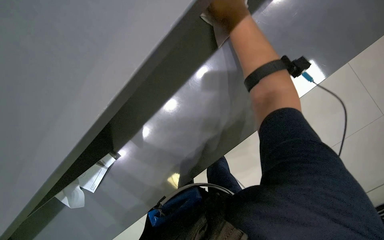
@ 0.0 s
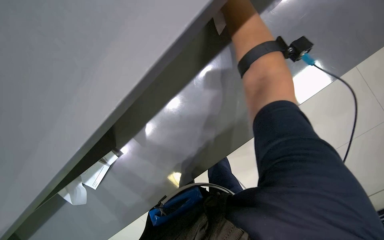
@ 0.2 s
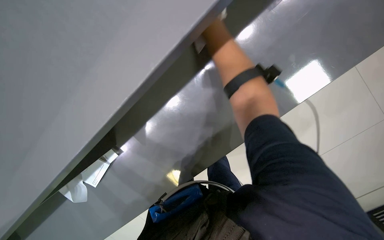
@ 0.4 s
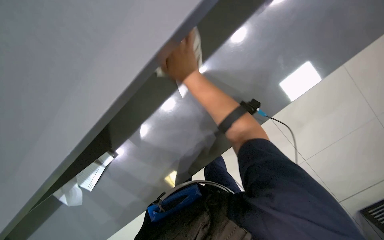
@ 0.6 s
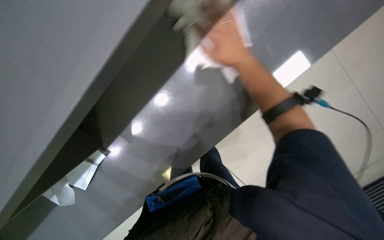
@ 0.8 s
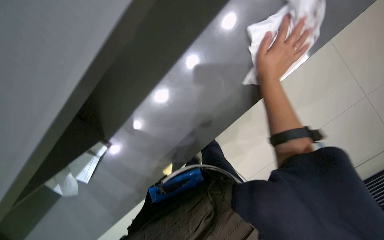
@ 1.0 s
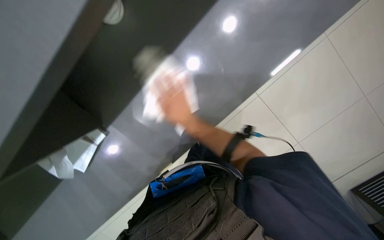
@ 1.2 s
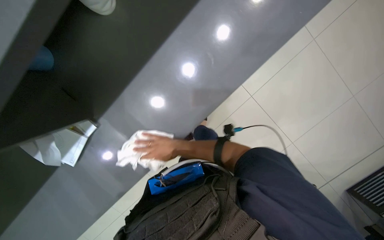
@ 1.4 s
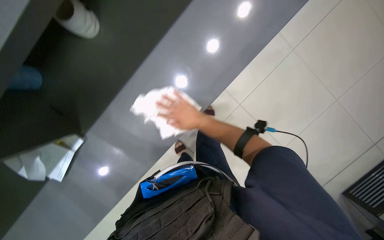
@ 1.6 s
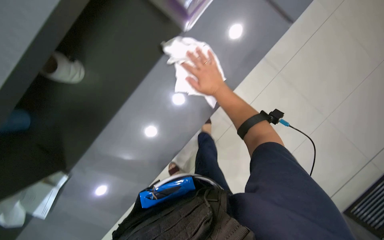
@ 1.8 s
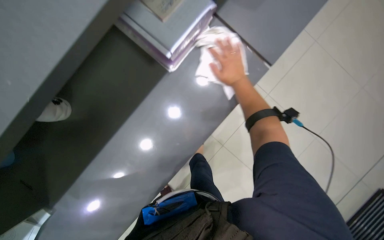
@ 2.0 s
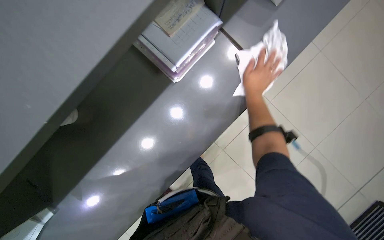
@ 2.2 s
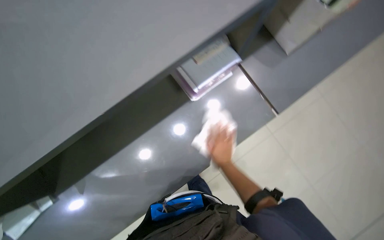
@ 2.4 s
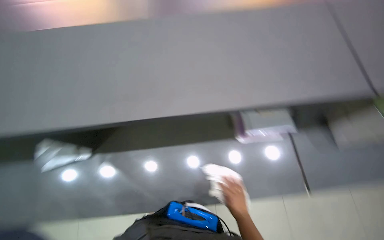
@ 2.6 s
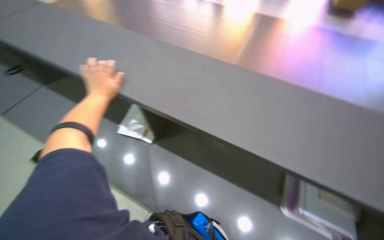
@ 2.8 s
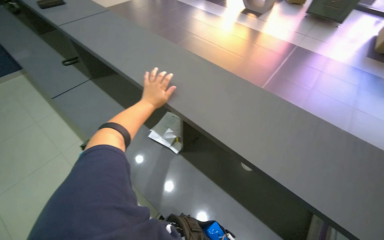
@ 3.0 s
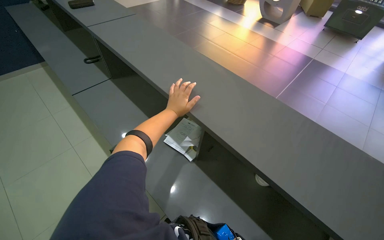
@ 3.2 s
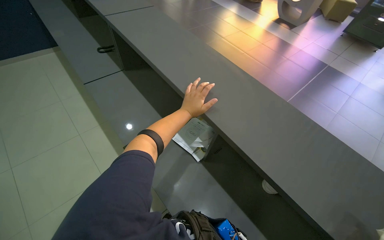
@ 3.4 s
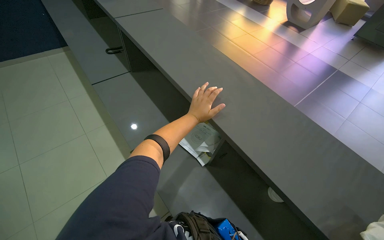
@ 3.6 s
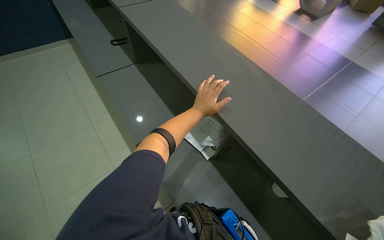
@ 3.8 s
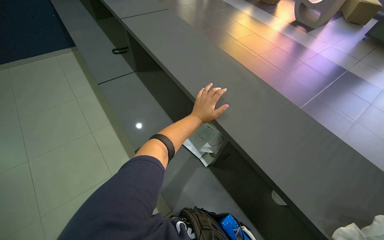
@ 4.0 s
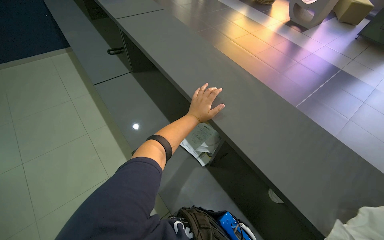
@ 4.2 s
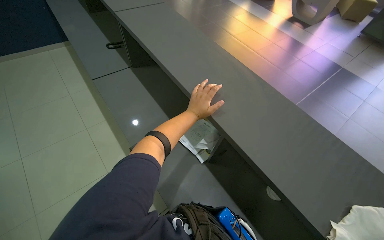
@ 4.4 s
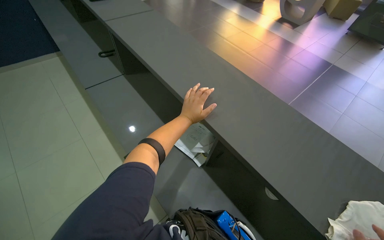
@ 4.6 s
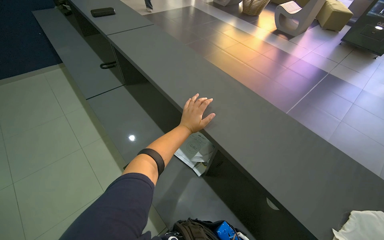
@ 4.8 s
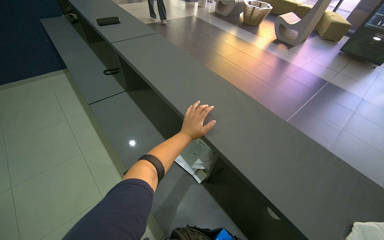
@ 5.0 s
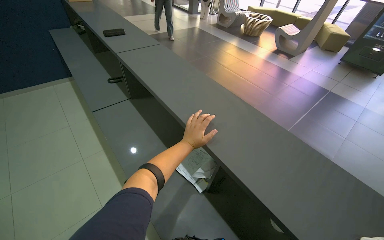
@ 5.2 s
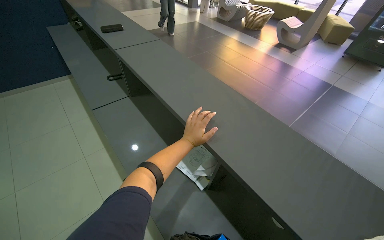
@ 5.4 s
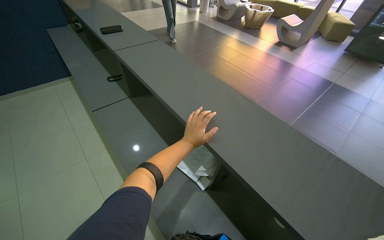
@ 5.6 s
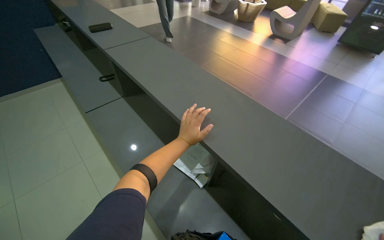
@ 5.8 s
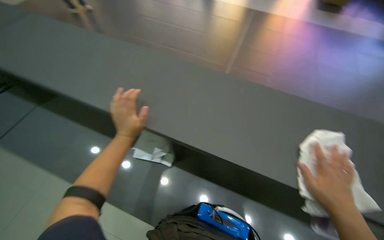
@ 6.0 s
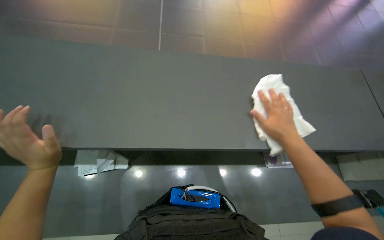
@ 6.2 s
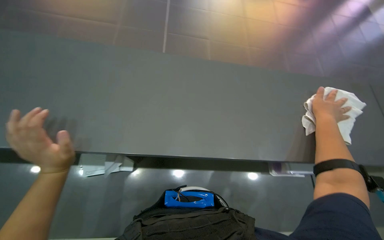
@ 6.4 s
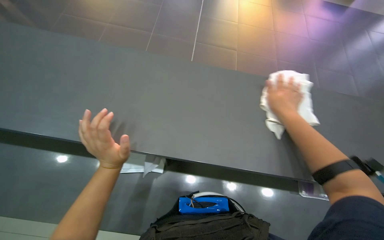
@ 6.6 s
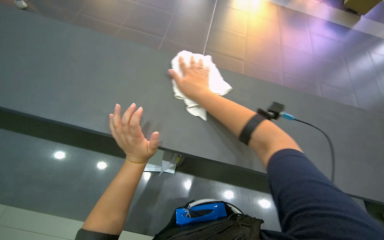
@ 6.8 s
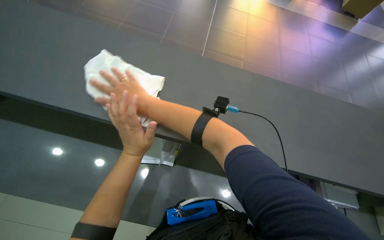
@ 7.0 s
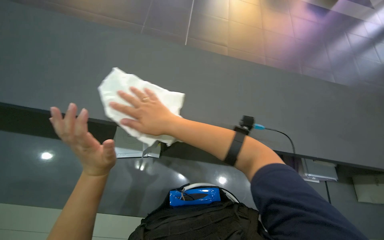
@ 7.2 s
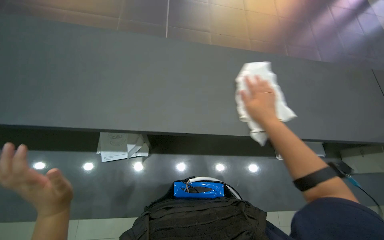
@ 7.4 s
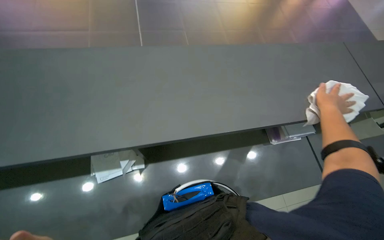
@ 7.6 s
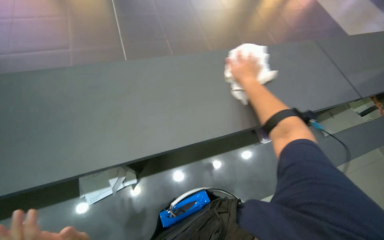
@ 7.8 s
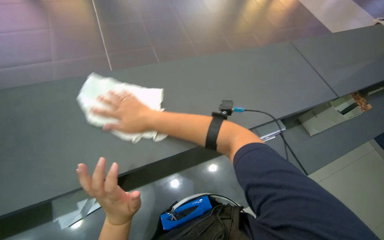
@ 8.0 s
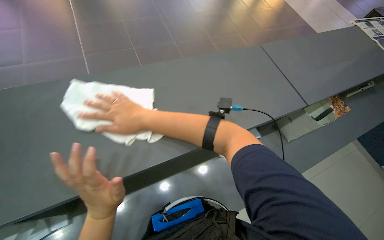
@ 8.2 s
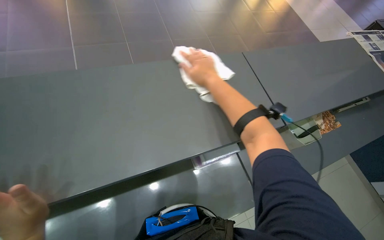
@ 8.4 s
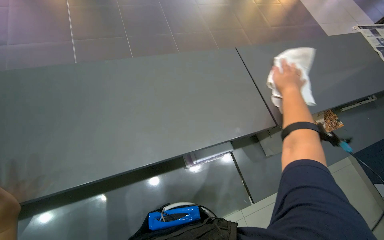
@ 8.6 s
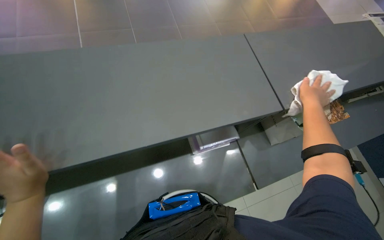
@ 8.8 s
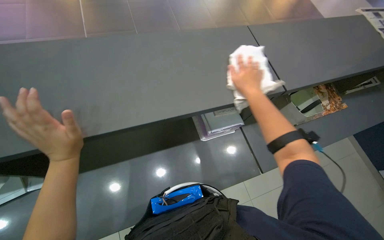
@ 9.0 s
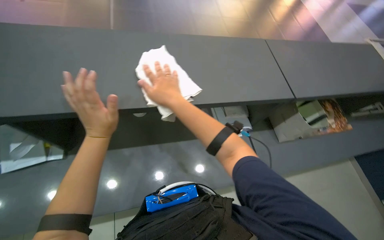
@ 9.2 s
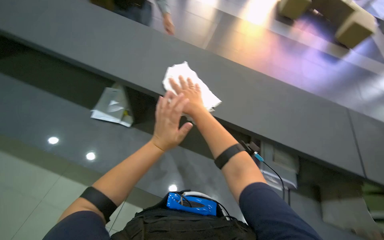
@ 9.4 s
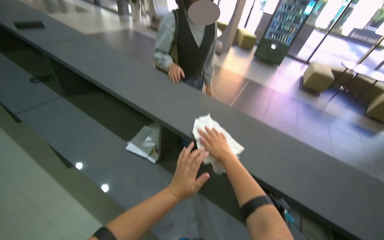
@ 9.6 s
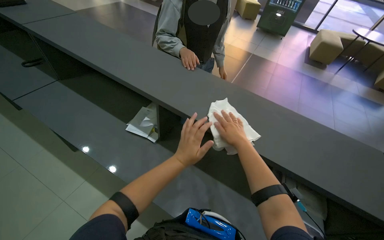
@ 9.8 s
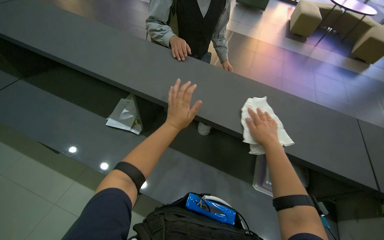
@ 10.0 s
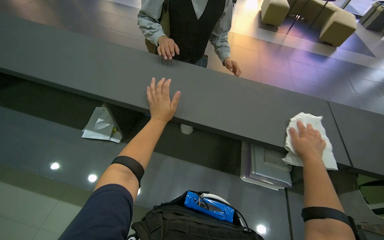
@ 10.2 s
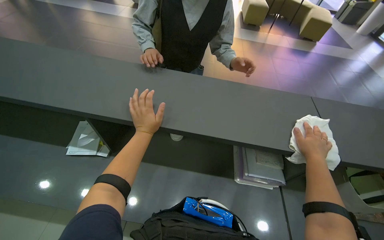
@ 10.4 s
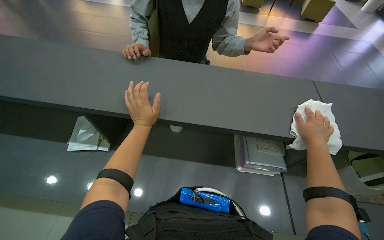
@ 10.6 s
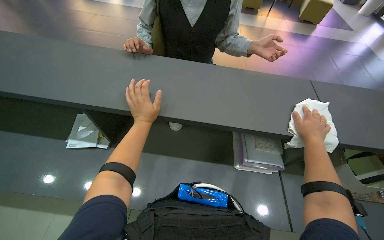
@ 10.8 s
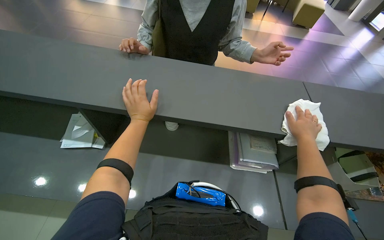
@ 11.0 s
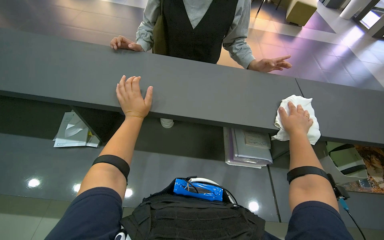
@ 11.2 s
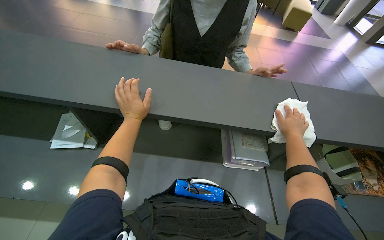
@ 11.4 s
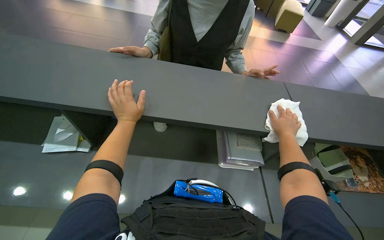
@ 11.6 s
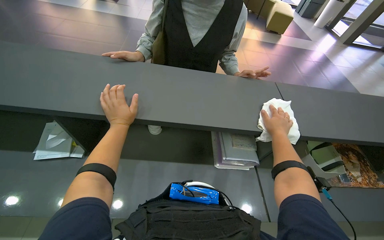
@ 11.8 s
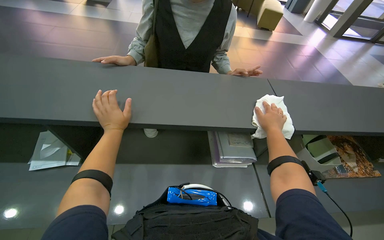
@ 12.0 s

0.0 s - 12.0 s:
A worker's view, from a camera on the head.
Job: wiping surfaces.
The whole recording: Wiping office surfaces and chairs. The worker wipes various office surfaces, including desks and chairs, with a cloth.
1.6 s - 3.0 s: The head rotates about 45 degrees to the left. The view tilts approximately 20 degrees upward.
4.4 s - 6.0 s: The head turns to the right by approximately 30 degrees.
7.6 s - 9.0 s: The right hand goes left and right, about 50 cm each way, reversing 2 times.
10.4 s - 12.0 s: The hands stay close to where they were, moving slightly.

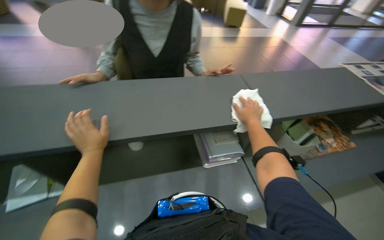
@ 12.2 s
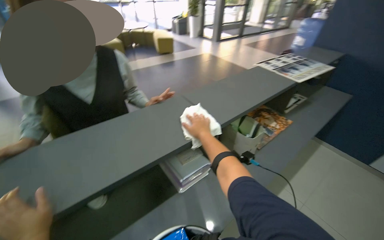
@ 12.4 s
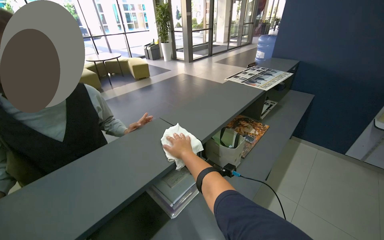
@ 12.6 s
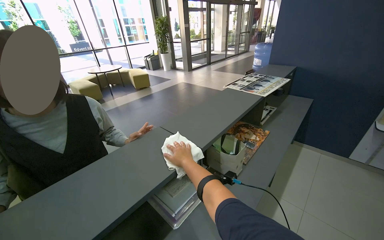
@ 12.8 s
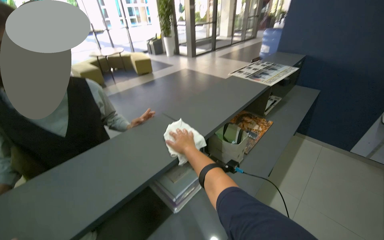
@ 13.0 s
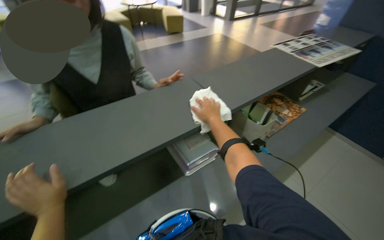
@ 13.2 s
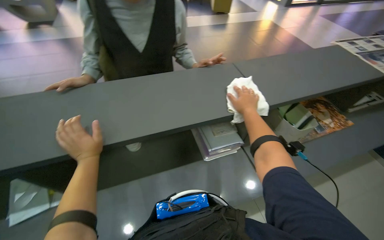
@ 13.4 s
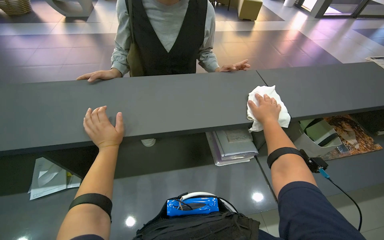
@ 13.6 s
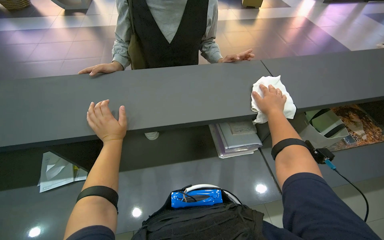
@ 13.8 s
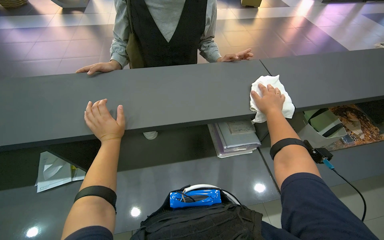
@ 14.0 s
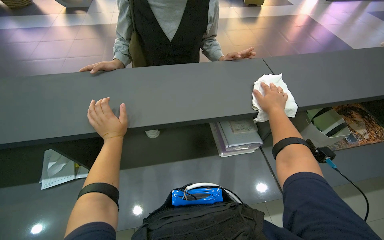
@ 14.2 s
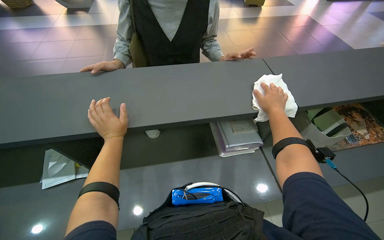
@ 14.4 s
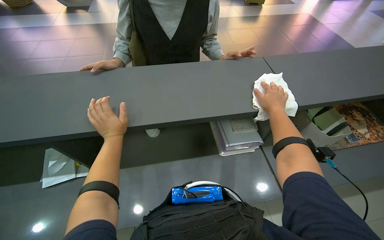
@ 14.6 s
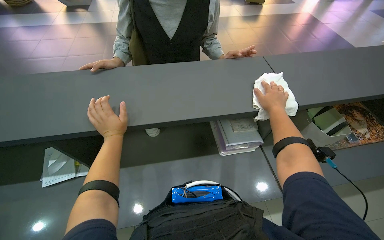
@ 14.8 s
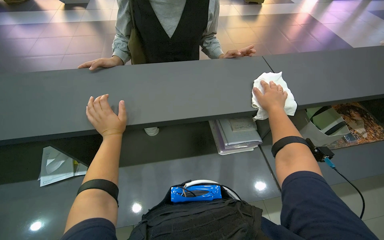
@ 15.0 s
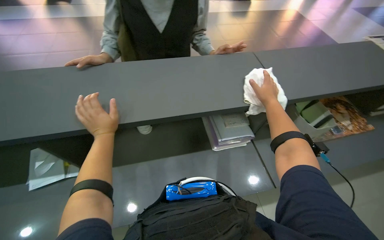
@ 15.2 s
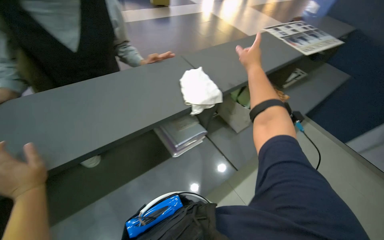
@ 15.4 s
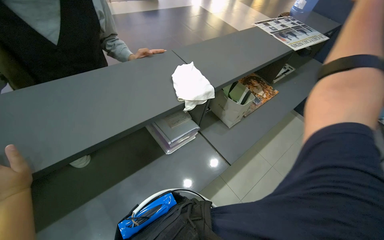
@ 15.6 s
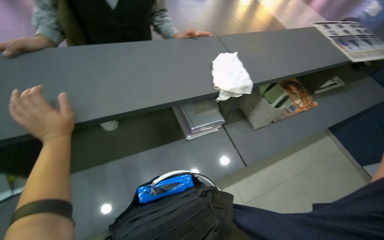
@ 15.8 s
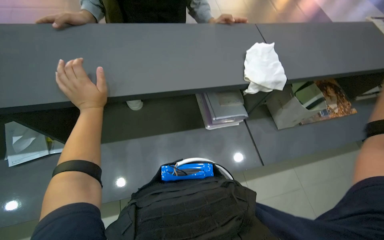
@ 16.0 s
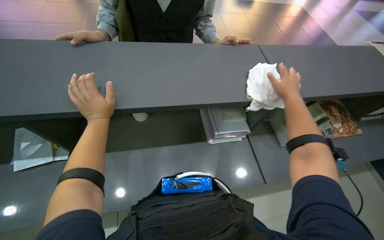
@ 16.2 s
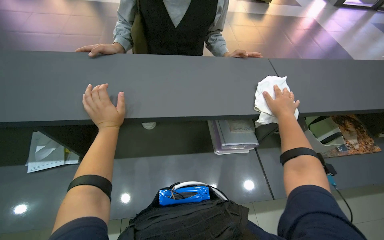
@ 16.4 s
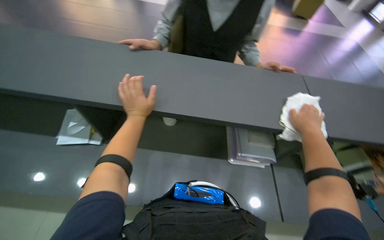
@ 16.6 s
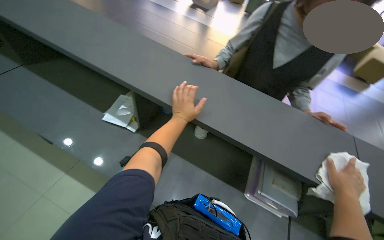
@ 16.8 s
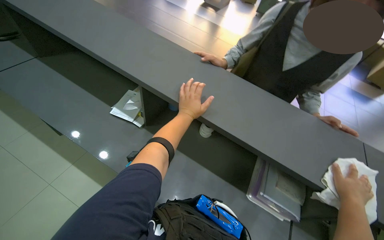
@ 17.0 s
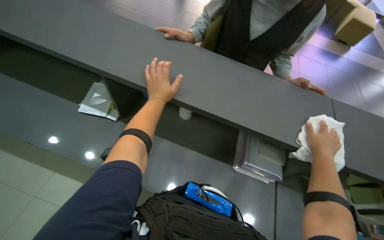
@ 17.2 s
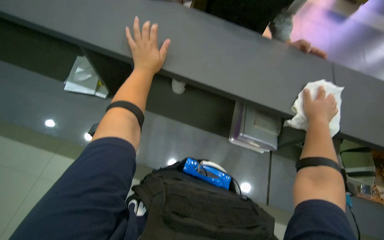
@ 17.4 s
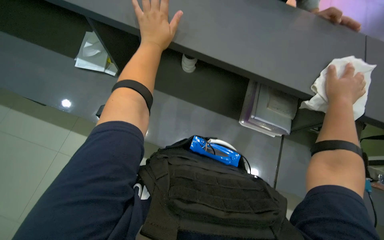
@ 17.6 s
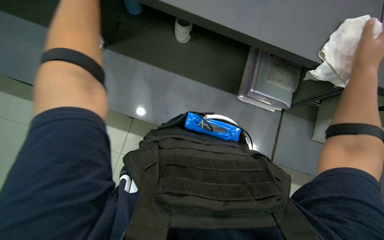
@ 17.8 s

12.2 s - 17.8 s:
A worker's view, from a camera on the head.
Job: wiping surfaces.
The whole recording: Wiping office surfaces and chairs. The worker wipes various office surfaces, including desks and chairs, with a cloth.
13.6 s - 15.0 s: The hands keep their place.
16.4 s - 17.8 s: The head turns to the left by approximately 25 degrees. The camera pitches downward, by roughly 25 degrees.

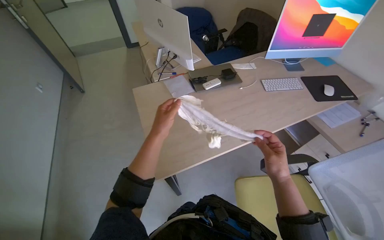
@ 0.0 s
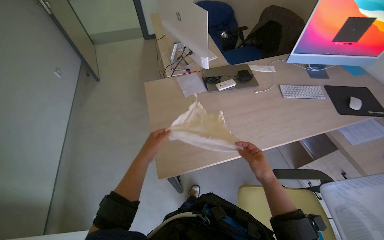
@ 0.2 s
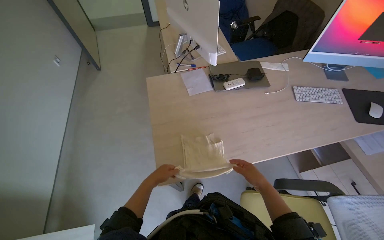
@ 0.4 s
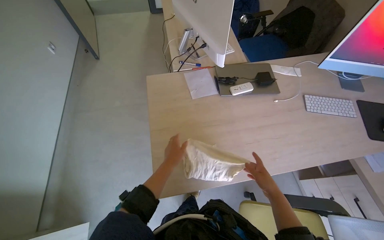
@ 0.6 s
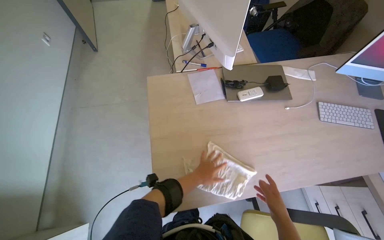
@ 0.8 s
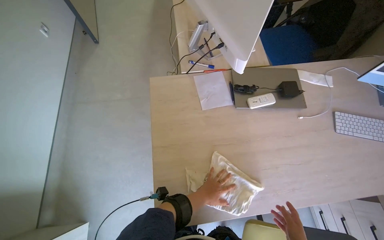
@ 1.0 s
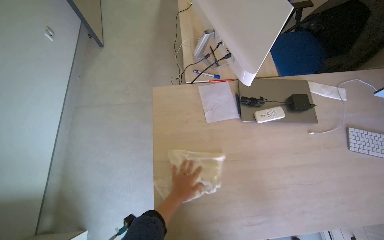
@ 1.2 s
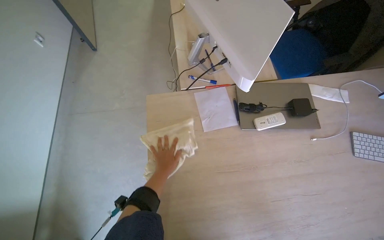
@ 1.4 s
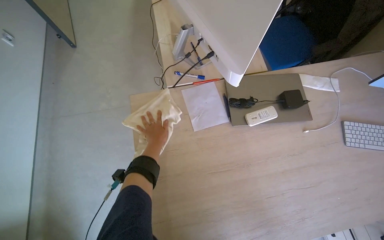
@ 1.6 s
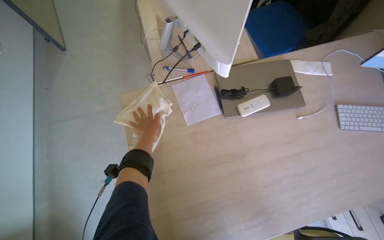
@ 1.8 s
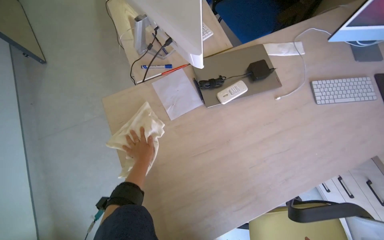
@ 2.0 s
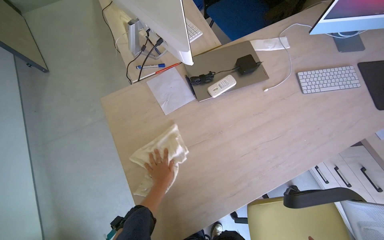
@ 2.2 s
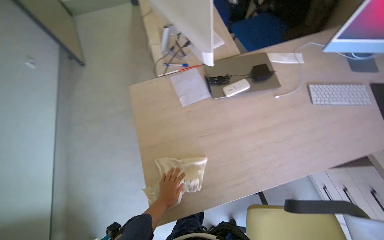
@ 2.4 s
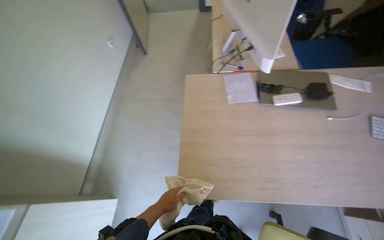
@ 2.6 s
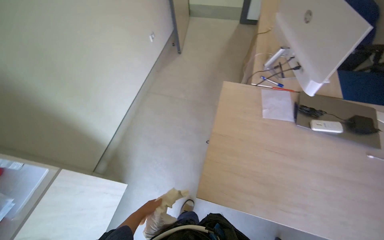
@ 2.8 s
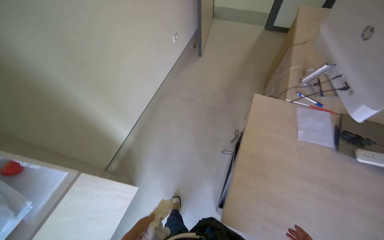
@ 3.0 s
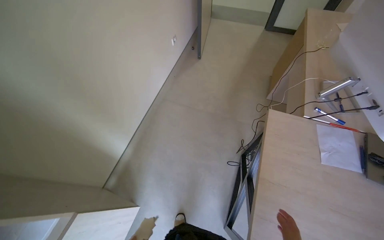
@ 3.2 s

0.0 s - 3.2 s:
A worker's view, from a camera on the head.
Job: wiping surfaces.
The whole recording: Wiping office desk surfaces. The worker wipes the office desk surfaces with a cloth, moving items like the keyboard and mouse.
0.0 s - 1.6 s: The head travels some 60 cm. The camera pitches downward, by some 20 degrees.
1.6 s - 3.2 s: The camera travels about 50 cm. The head turns to the left by roughly 35 degrees.
